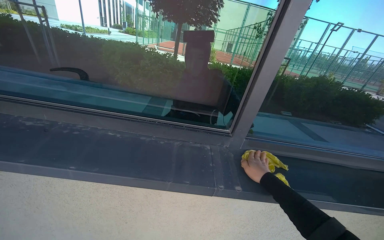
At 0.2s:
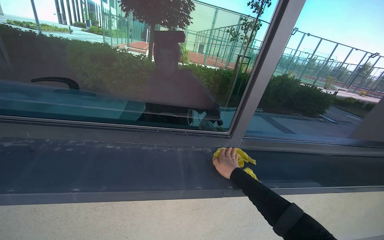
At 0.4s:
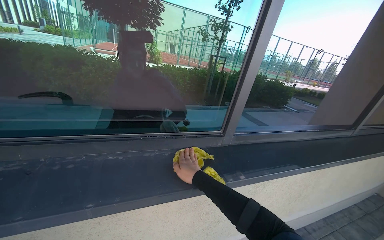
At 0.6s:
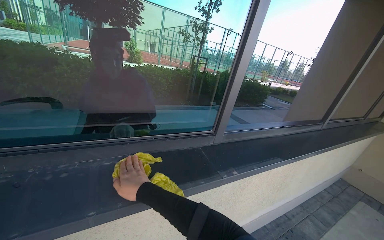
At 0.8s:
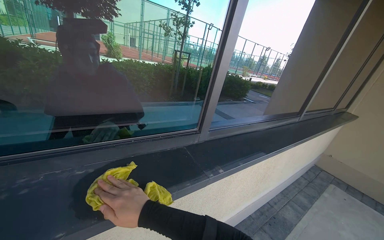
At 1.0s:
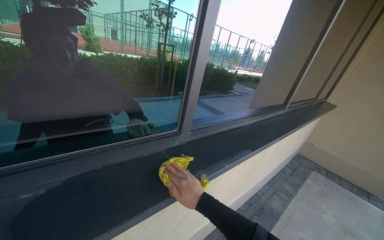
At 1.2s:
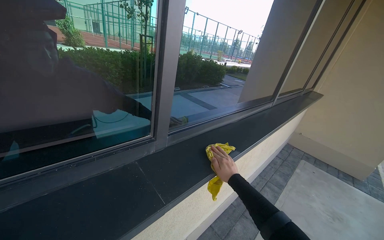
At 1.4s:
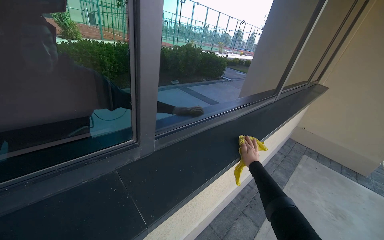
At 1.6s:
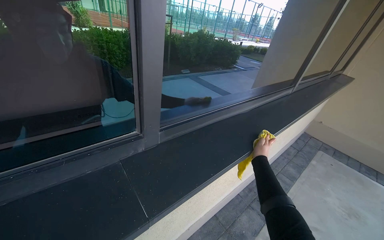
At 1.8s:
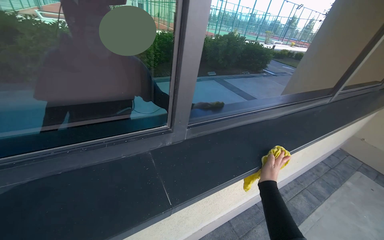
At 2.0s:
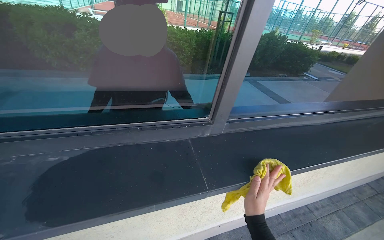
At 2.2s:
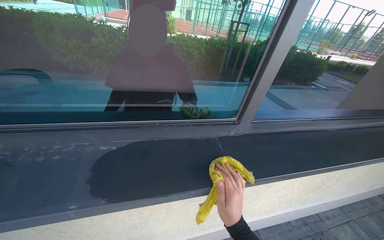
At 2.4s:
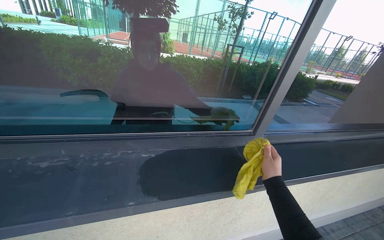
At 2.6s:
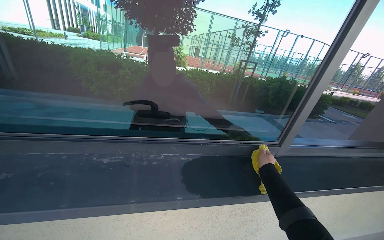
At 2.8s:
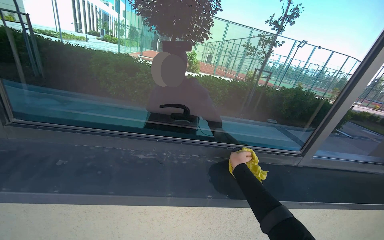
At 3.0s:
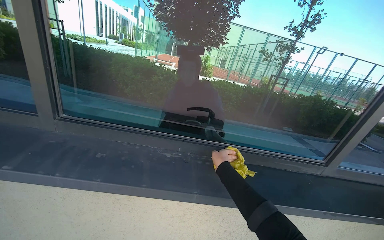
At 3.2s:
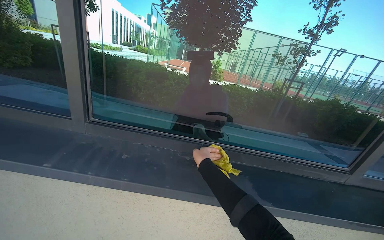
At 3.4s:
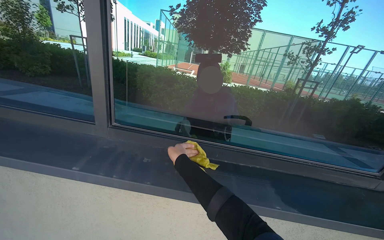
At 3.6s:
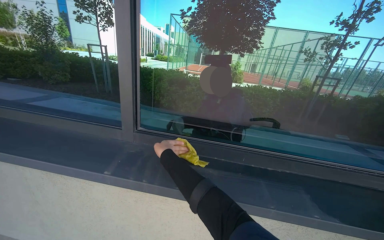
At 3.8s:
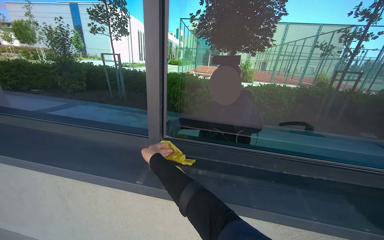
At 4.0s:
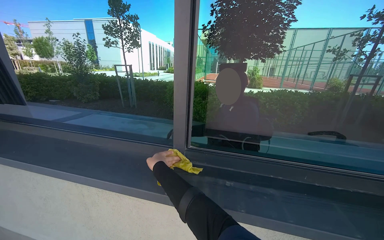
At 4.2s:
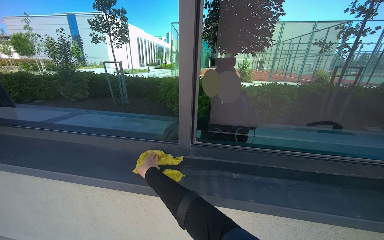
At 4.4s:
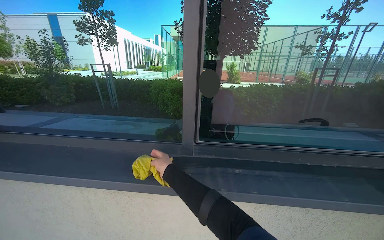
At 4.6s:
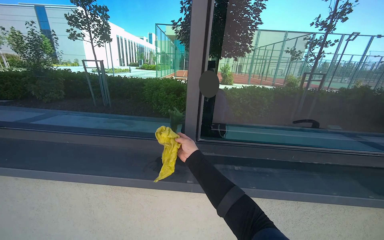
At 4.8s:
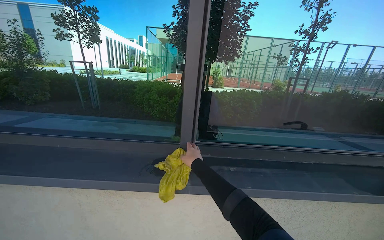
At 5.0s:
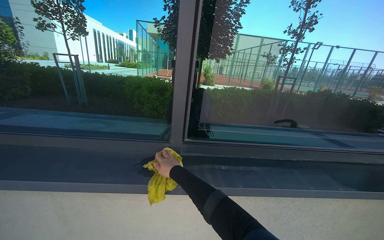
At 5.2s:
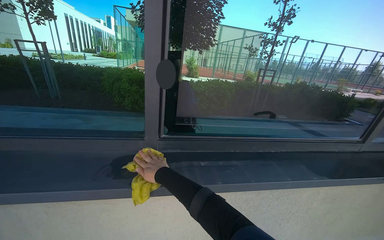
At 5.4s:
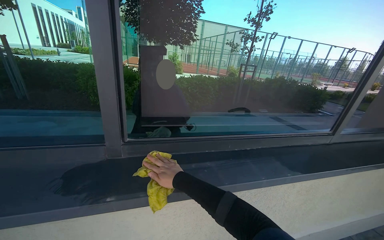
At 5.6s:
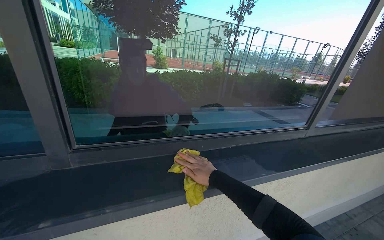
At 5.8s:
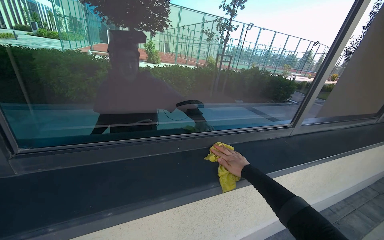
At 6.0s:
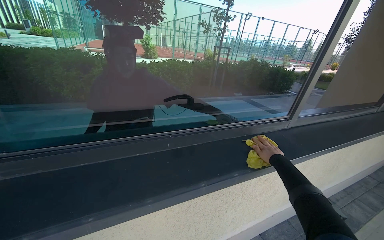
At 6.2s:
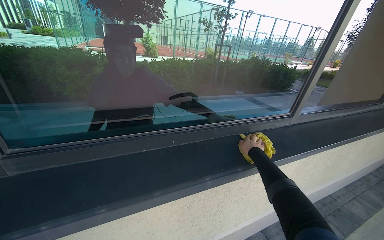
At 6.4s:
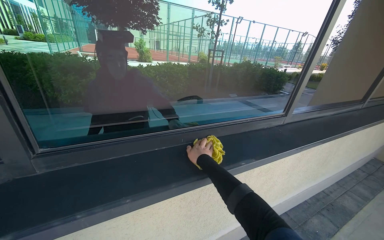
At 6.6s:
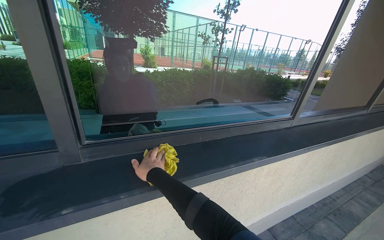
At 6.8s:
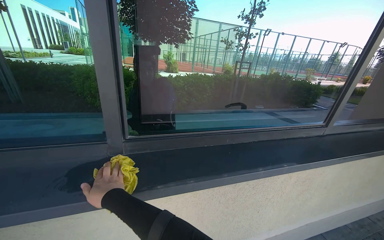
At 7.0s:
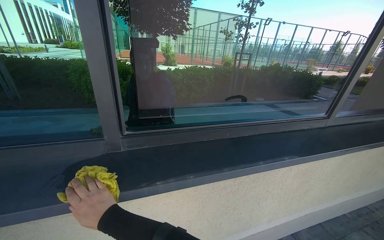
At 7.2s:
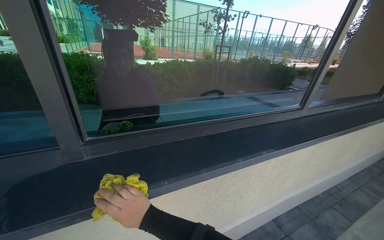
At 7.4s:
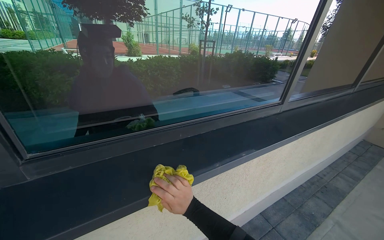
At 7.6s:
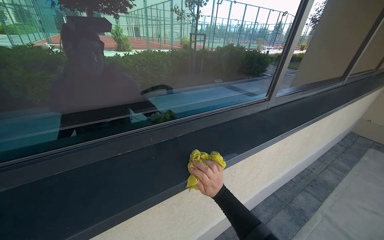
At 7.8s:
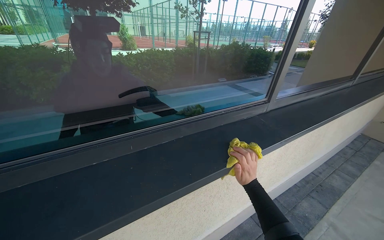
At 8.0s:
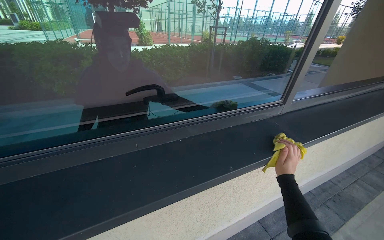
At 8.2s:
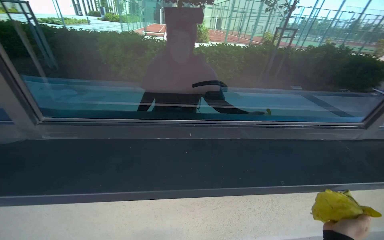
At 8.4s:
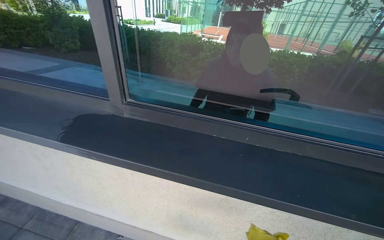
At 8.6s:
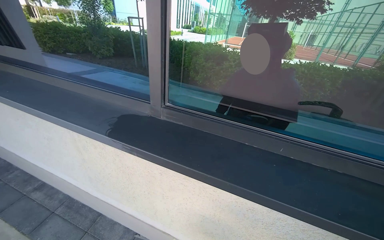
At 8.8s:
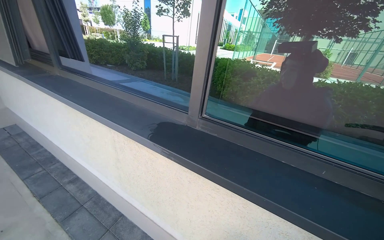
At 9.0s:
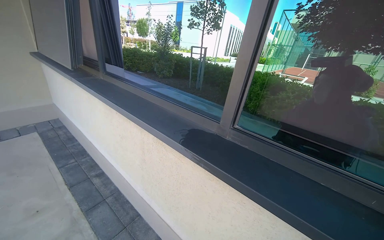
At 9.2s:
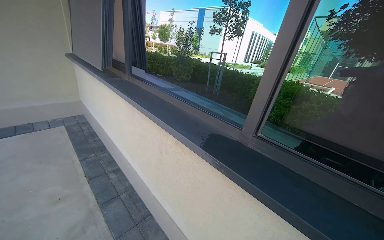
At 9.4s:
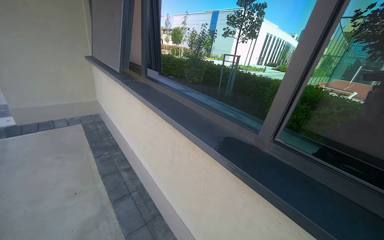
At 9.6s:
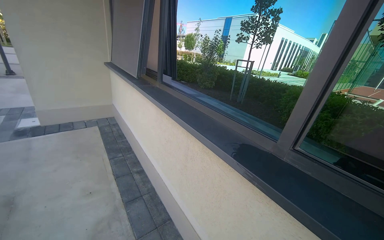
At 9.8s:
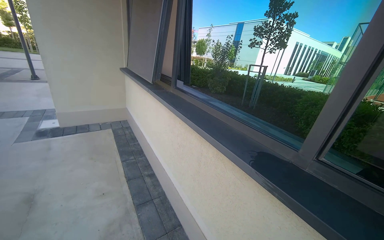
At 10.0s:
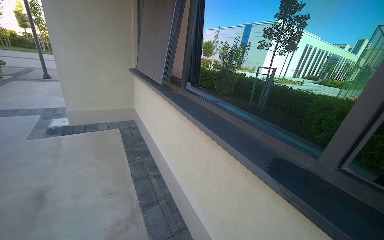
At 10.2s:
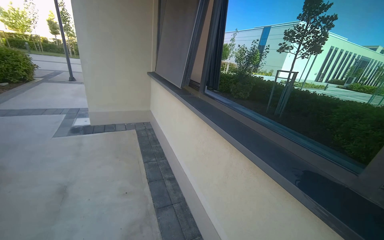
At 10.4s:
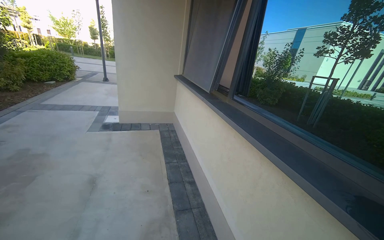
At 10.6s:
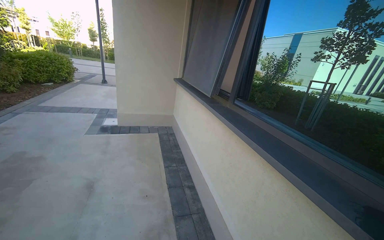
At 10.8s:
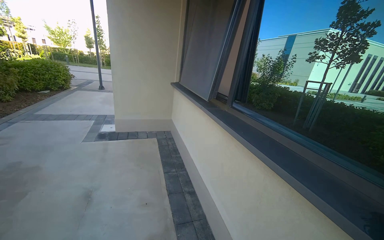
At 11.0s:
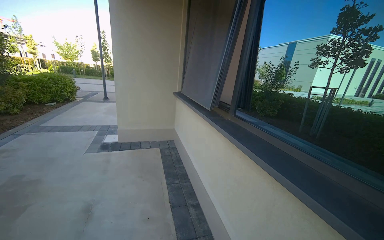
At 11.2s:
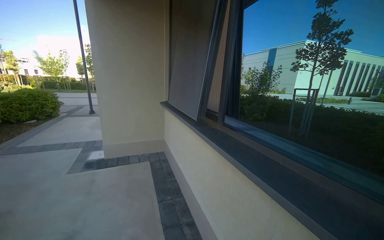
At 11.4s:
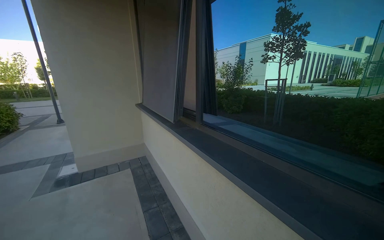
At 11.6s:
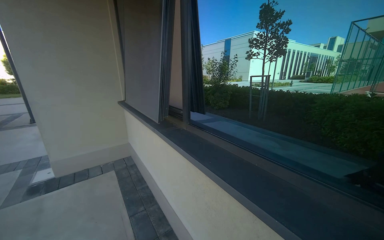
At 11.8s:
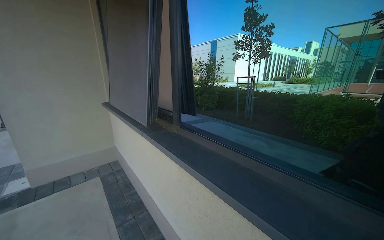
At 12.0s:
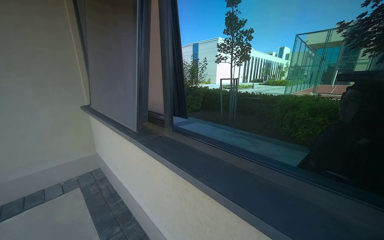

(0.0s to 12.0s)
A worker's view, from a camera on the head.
Job: wiping surfaces.
The whole recording: Wiping window frame. The worker wipes the inside of the opened window frames with a yellow cloth.
0.0s - 1.6s: The wearer looks approximately 40 degrees further to the right.
1.6s - 3.0s: The camera is carried about 70 cm. The head turns to the left by approximately 40 degrees. The view tips upward by some 15 degrees.
3.0s - 4.4s: The right hand travels to the left by about 70 cm.
4.4s - 6.0s: The camera sweeps to the right, by roughly 25 degrees. The right hand heads to the right, covering some 90 cm.
6.0s - 7.6s: The right hand goes approximately 25 cm to the left and down the picture.
7.6s - 9.0s: The head rotates approximately 70 degrees to the left.
9.0s - 10.4s: The head turns to the left by roughly 35 degrees.
10.4s - 12.0s: The head travels roughly 50 cm. The wearer's head swings approximately 30 degrees to the right.

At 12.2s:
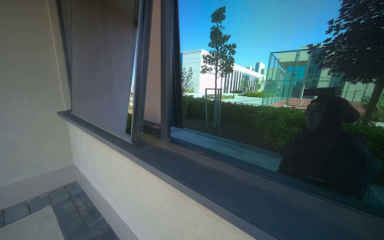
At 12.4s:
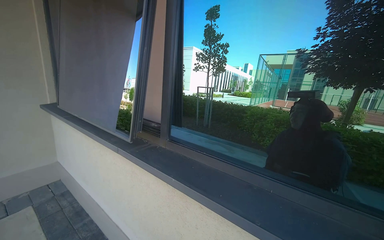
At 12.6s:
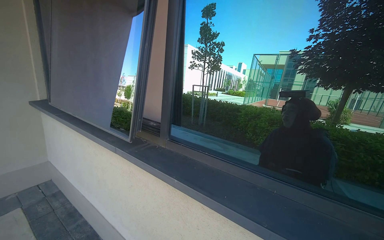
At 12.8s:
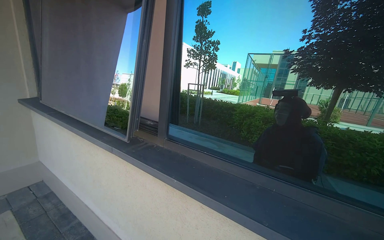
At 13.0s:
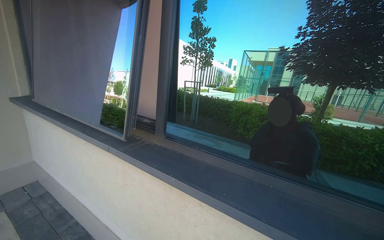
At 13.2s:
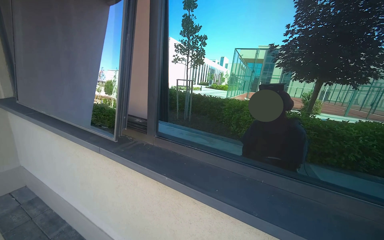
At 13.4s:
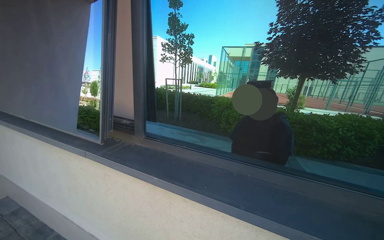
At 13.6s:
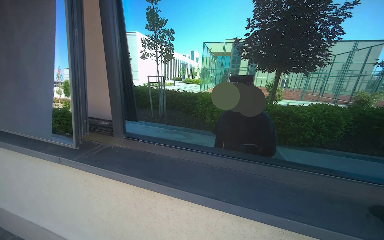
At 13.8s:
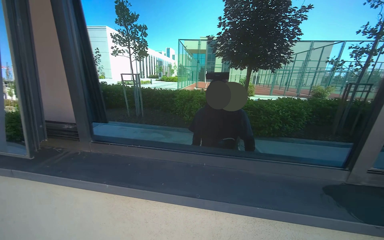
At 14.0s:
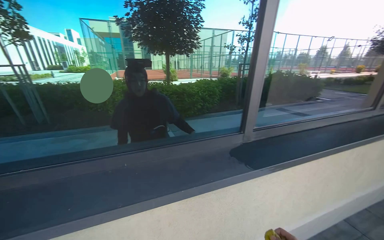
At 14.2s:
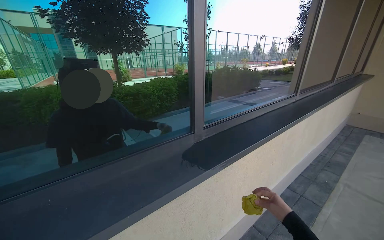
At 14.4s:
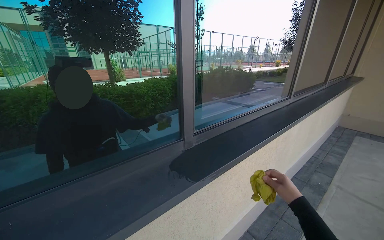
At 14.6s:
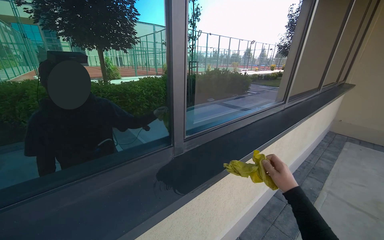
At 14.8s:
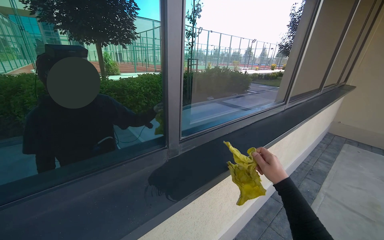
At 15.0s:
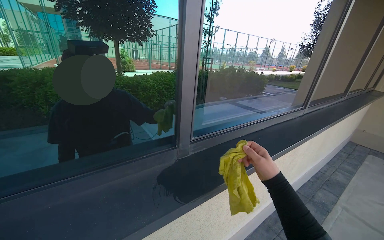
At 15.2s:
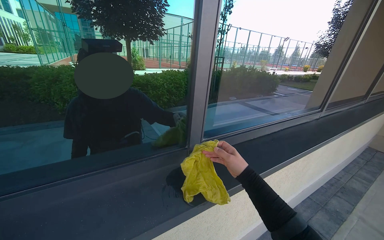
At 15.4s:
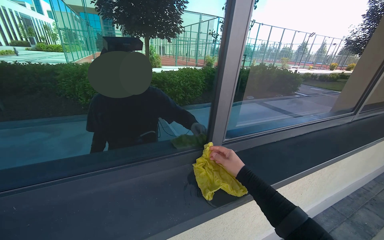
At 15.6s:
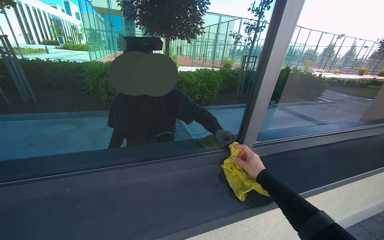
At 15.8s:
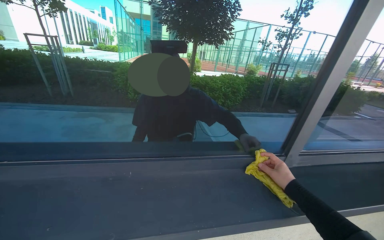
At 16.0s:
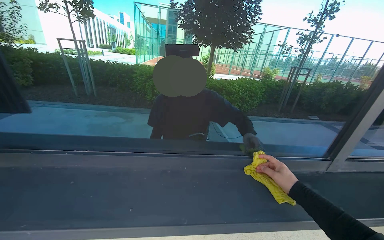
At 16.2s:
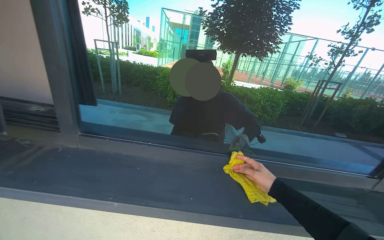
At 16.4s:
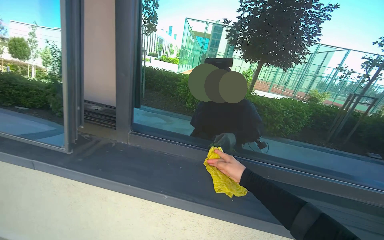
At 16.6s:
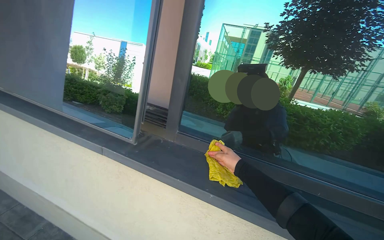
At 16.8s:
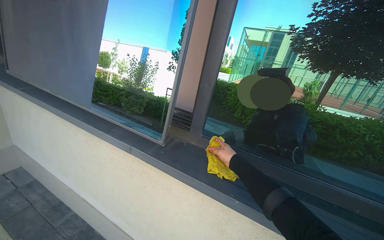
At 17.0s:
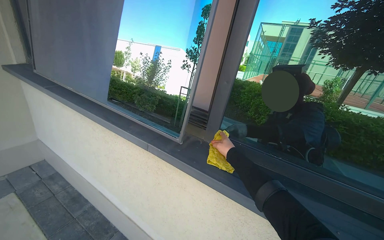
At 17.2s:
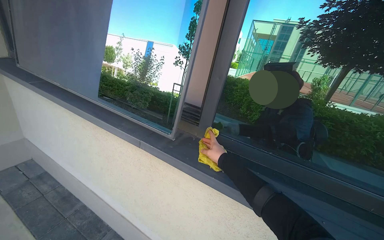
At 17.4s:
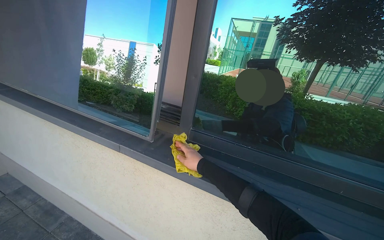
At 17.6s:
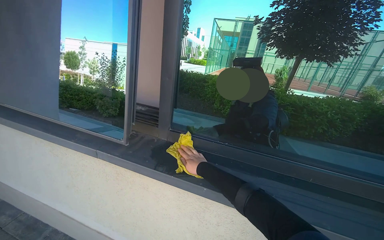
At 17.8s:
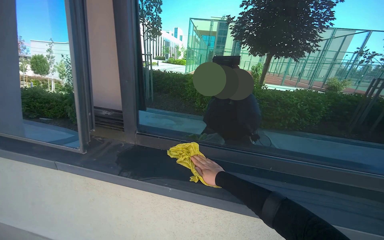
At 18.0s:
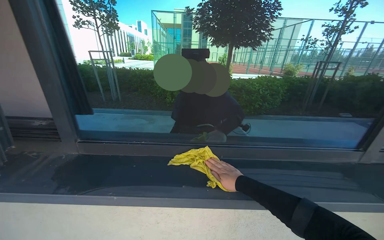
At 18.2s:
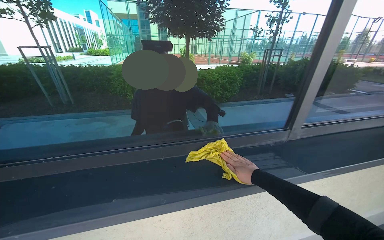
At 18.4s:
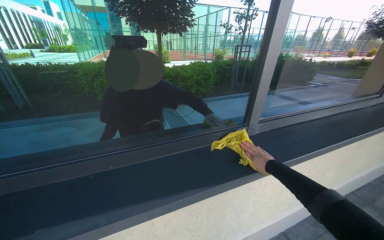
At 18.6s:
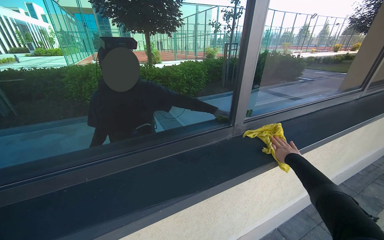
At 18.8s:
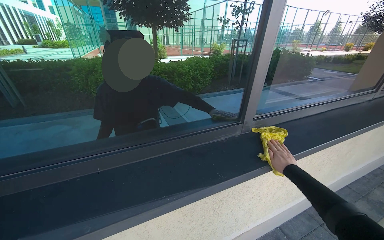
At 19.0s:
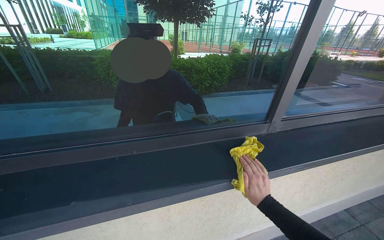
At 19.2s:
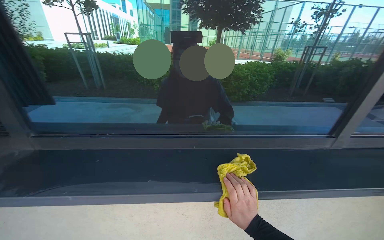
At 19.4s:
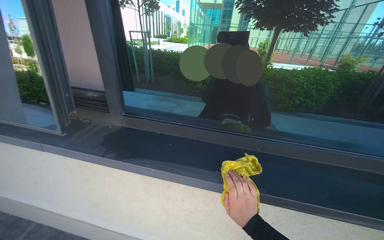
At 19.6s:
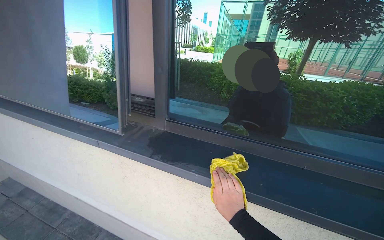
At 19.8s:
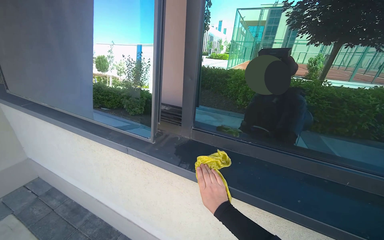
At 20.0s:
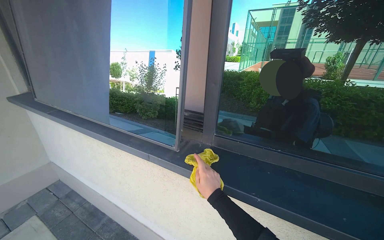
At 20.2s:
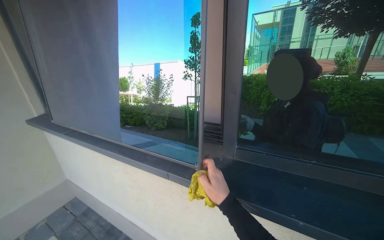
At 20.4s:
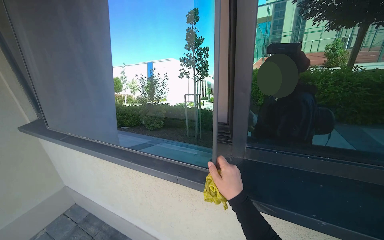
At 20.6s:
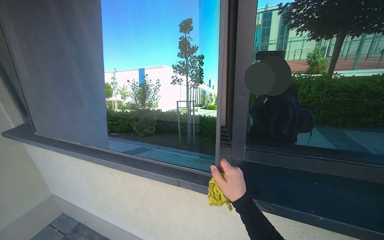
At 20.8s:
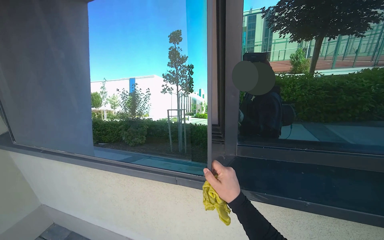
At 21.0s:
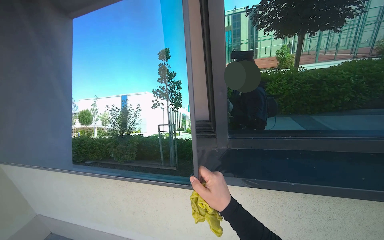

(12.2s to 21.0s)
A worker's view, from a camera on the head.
Job: wiping surfaces.
The whole recording: Wiping window frame. The worker wipes the inside of the opened window frames with a yellow cloth.
12.2s - 13.6s: The view pans to the right by approximately 20 degrees.
13.6s - 15.2s: The camera travels about 40 cm. The head turns to the right by roughly 45 degrees.
15.2s - 16.6s: The camera travels about 70 cm. The head turns to the left by approximately 50 degrees.
16.6s - 18.0s: The wearer's head swings about 20 degrees to the right.
18.0s - 19.6s: The head rotates roughly 20 degrees to the left.
19.6s - 21.0s: The right hand shifts about 40 cm to the left and up the picture.
